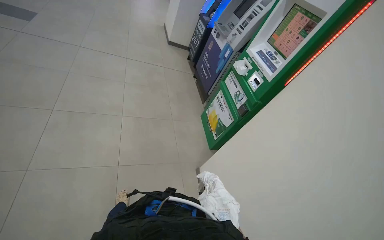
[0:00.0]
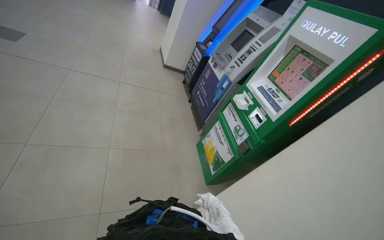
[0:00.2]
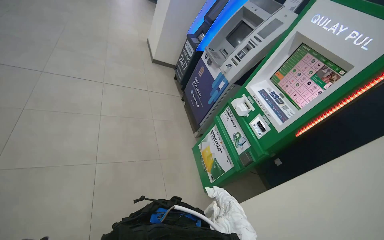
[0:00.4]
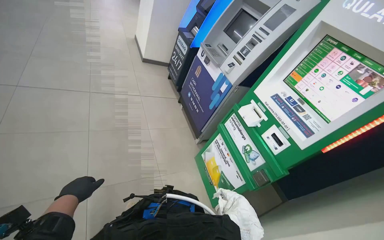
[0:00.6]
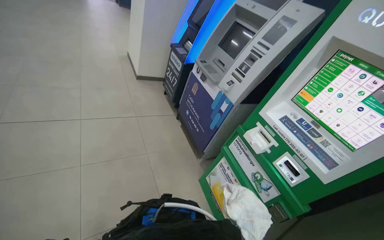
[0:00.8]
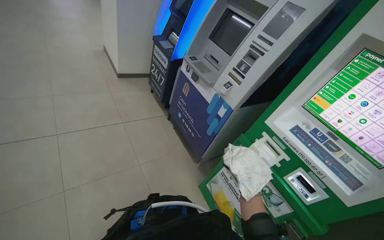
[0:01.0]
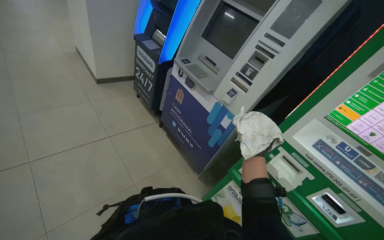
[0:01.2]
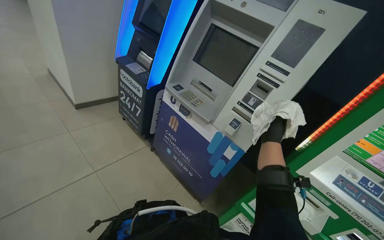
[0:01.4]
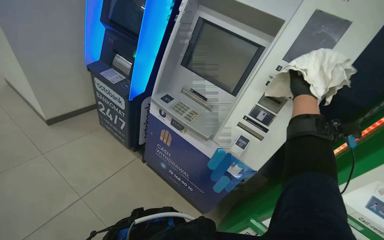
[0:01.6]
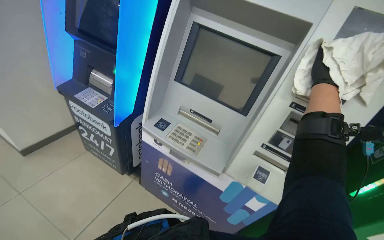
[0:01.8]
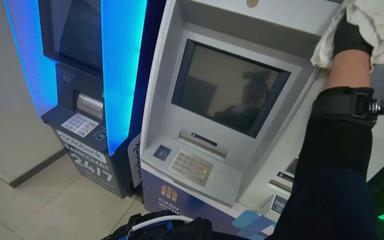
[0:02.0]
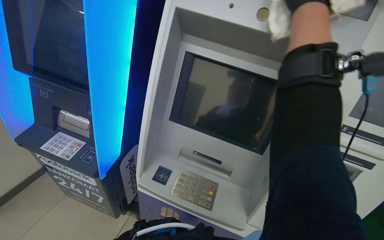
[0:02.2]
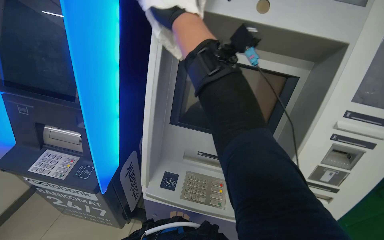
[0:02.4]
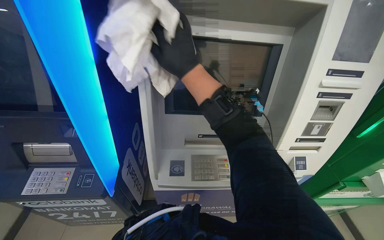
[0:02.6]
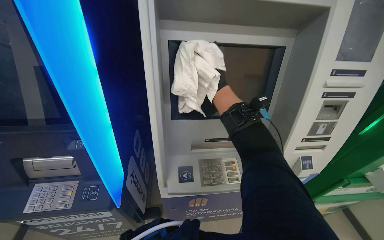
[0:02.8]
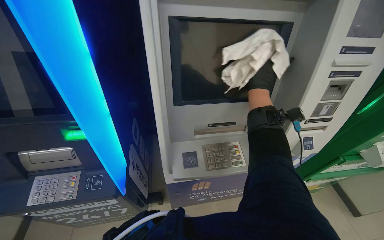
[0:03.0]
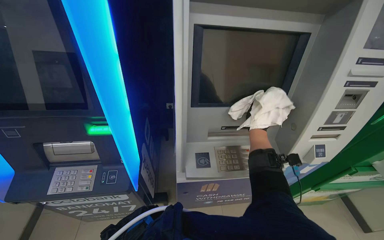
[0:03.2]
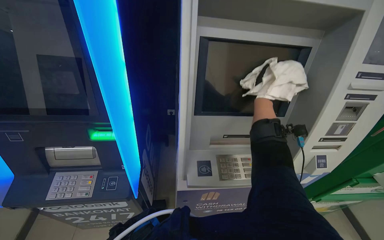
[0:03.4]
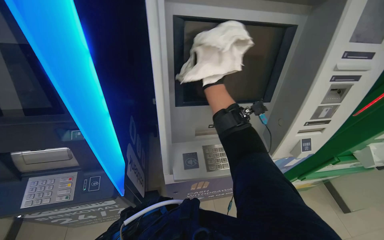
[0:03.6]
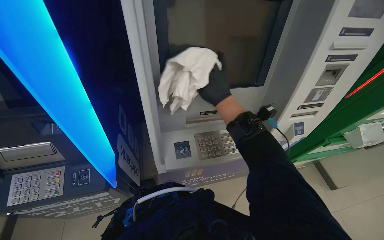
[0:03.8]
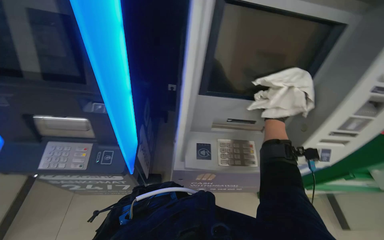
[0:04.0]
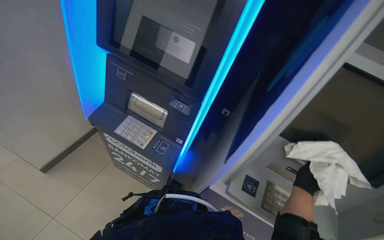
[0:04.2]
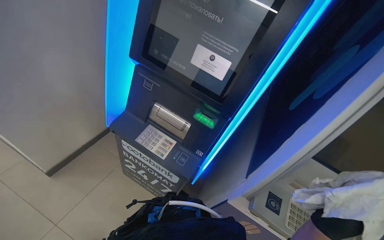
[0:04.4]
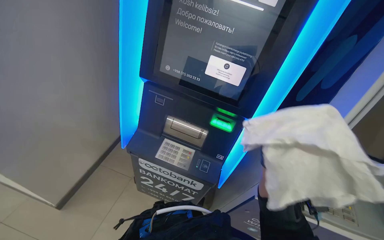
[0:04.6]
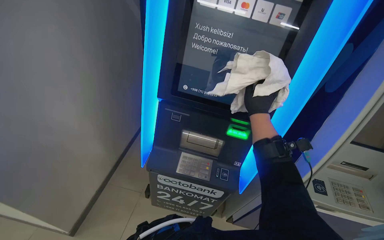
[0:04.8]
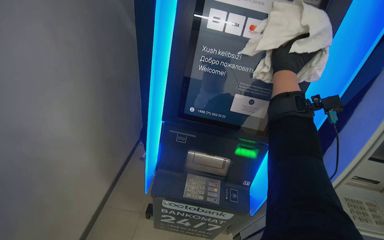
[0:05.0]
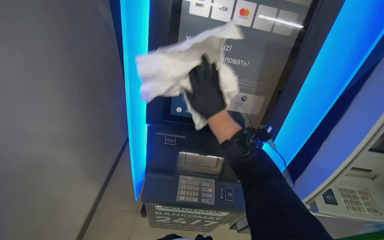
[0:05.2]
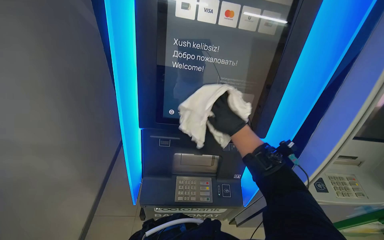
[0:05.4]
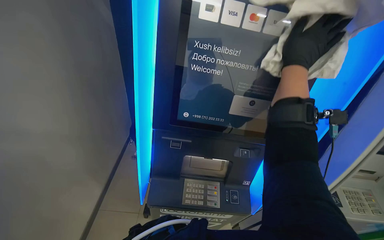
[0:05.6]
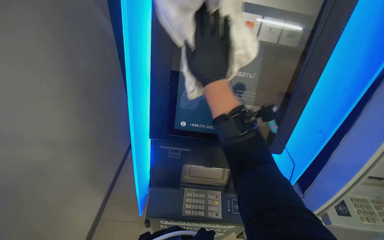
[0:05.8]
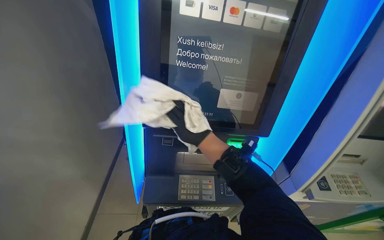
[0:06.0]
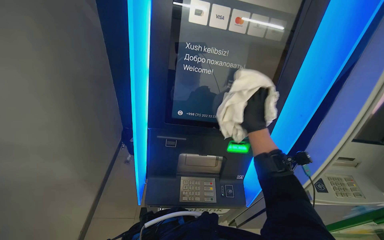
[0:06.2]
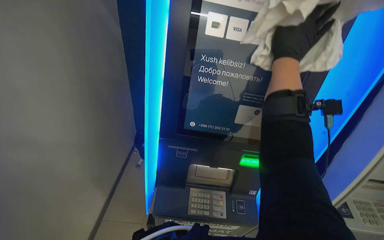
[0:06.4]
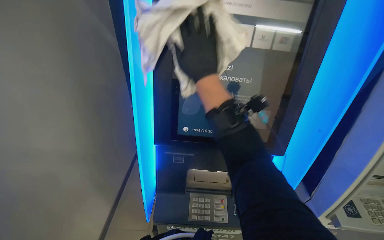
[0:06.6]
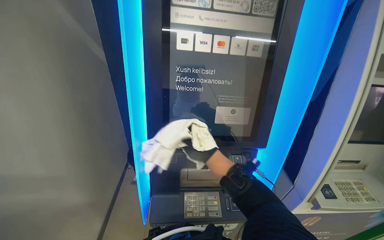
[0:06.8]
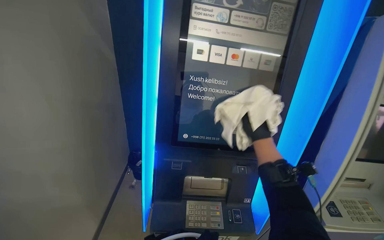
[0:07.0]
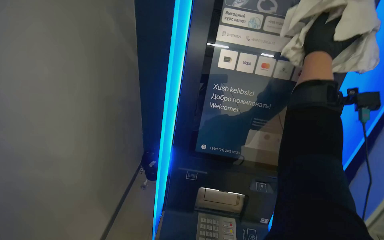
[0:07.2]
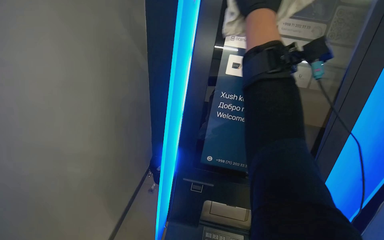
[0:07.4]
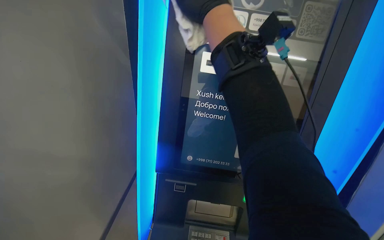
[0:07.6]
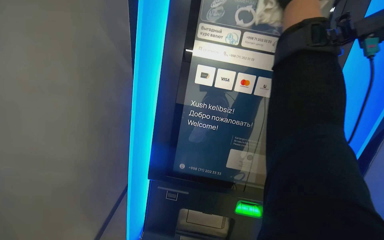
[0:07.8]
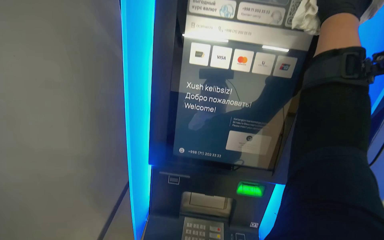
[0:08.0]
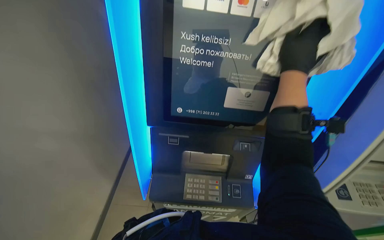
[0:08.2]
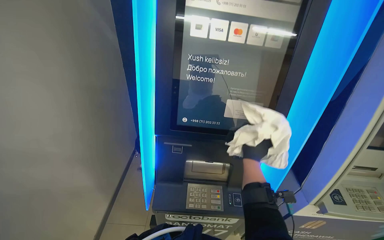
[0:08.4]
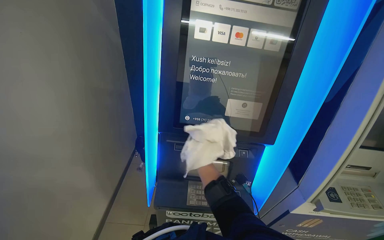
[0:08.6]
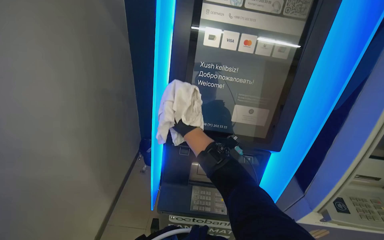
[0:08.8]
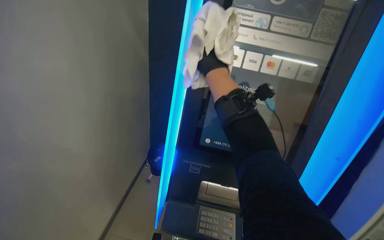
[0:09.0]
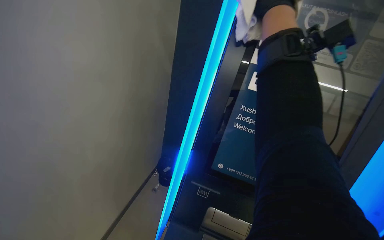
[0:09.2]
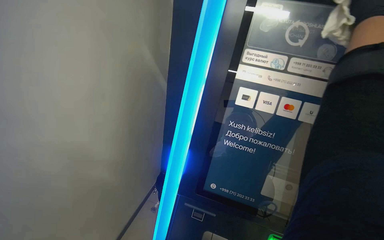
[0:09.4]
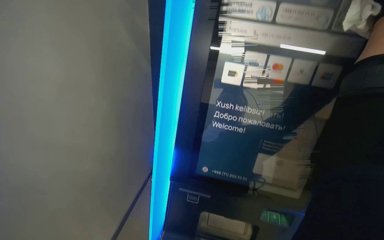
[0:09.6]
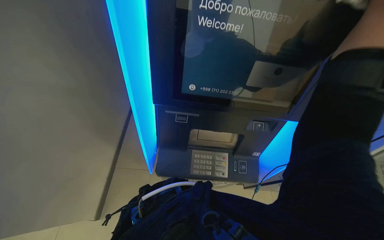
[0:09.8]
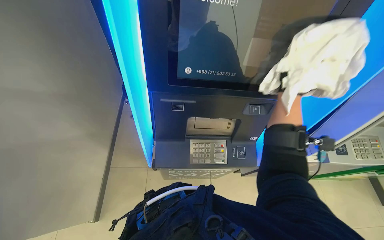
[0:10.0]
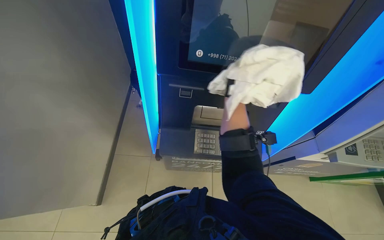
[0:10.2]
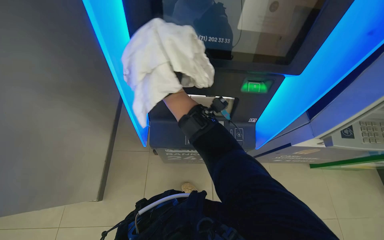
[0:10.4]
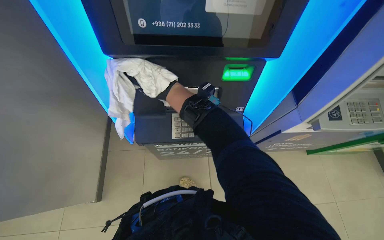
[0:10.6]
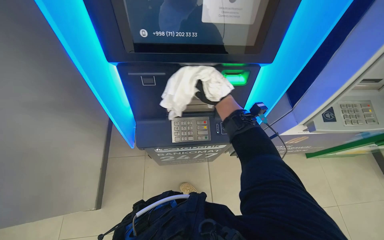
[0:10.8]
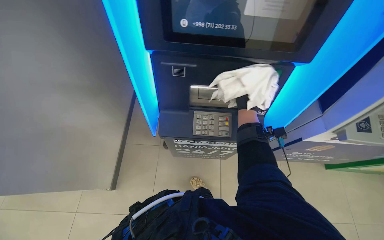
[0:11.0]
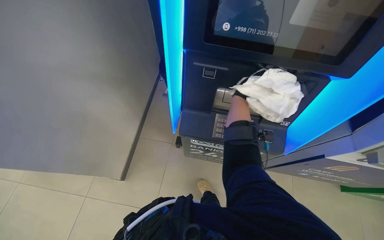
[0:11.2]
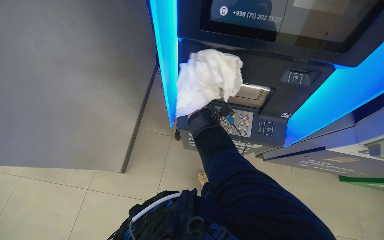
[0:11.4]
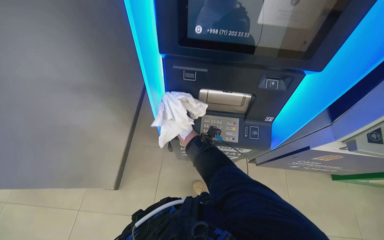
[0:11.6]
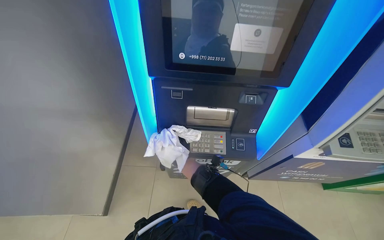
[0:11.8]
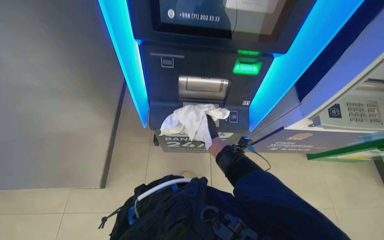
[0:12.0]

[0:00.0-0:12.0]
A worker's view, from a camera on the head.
Job: wiping surfaces.
The whole recording: Cleaning ATM machines. The worker cleans the screens and keypads of ATM machines with a white cloth.
0:01.6 to 0:03.0: The camera travels roughly 60 cm. The wearer's head swings roughly 45 degrees to the right. The view tips downward by some 15 degrees.
0:03.0 to 0:04.4: The wearer's head swings some 45 degrees to the left.
0:04.4 to 0:06.0: The wearer looks about 30 degrees further to the right.
0:09.0 to 0:10.4: The view tips downward by approximately 40 degrees.

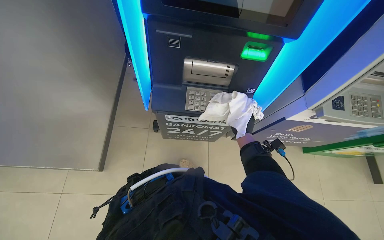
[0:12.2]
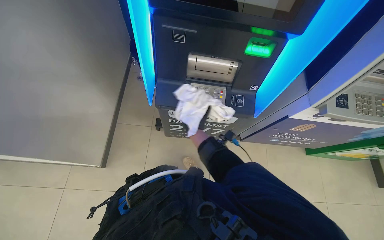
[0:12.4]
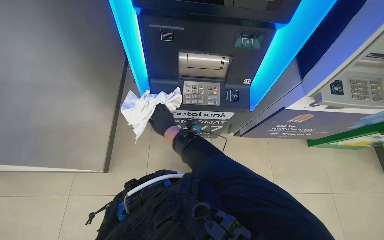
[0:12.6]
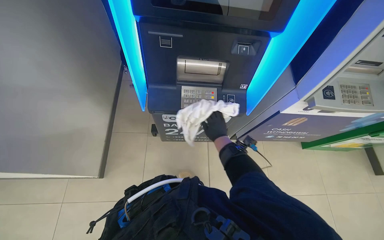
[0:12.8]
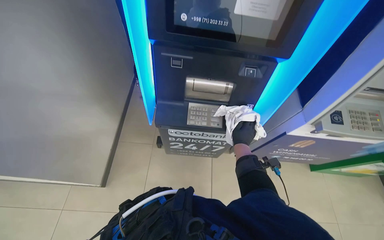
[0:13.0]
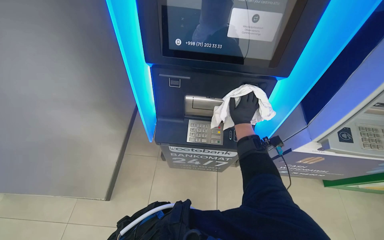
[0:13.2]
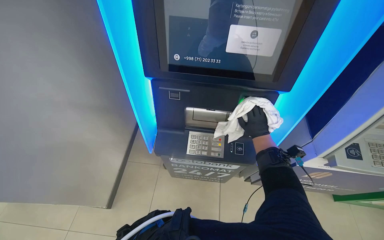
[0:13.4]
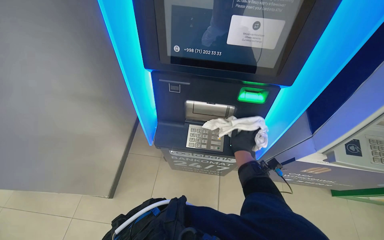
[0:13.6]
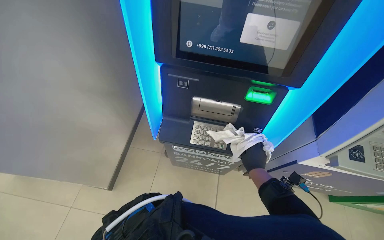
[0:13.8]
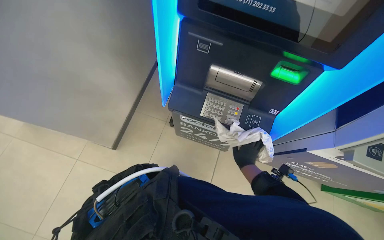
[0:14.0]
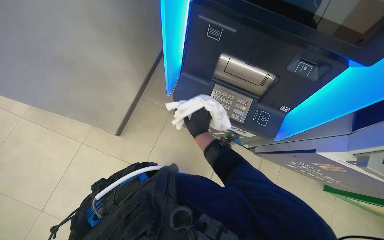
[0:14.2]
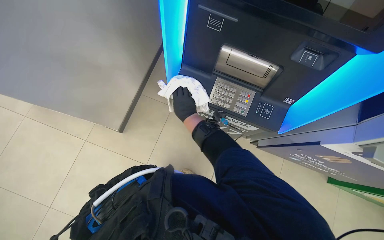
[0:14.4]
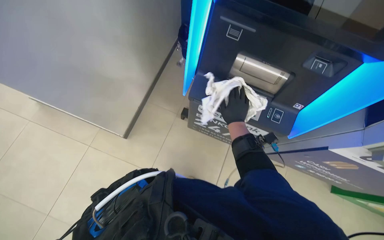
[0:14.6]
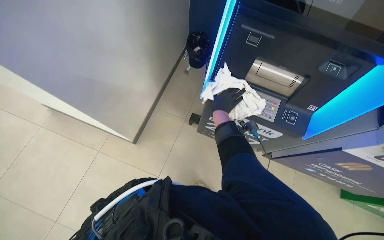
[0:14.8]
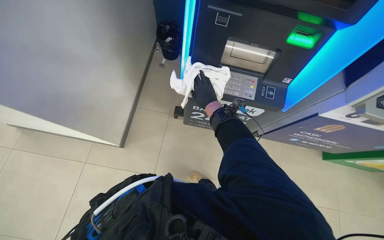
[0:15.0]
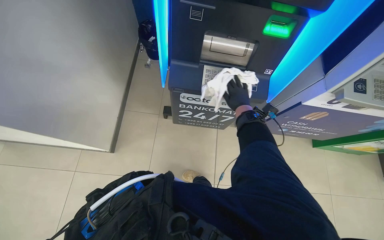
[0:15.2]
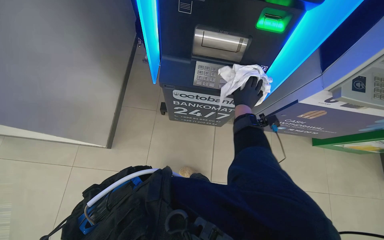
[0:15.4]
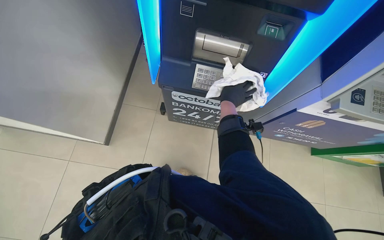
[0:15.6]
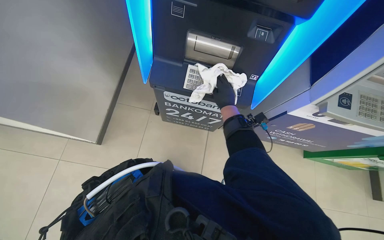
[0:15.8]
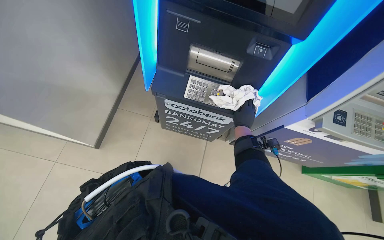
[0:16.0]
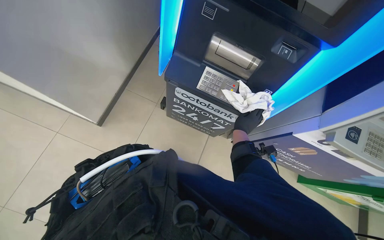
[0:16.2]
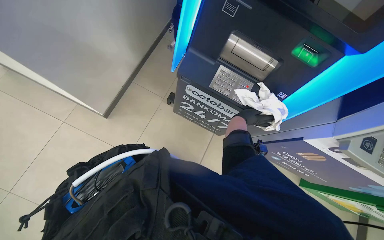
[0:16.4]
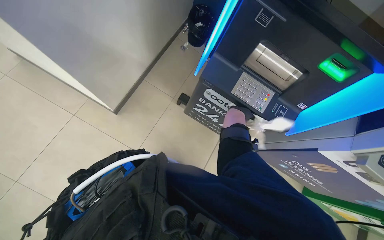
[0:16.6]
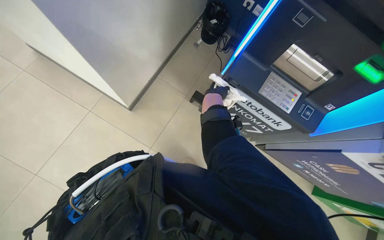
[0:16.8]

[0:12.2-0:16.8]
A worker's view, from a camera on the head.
Job: wiping surfaces.
The whole recording: Cleaning ATM machines. The worker cleans the screens and keypads of ATM machines with a white cloth.
0:13.8 to 0:15.2: The wearer looks roughly 10 degrees further downward. The right hand travels farther from the camera by approximately 10 cm.
0:15.2 to 0:16.8: The scene turns roughly 25 degrees clockwise in the picture. The right hand is displaced to the left by approximately 30 cm.

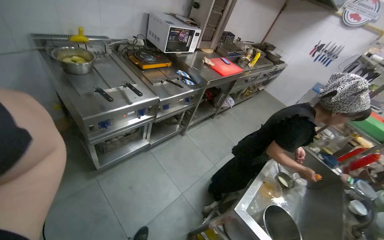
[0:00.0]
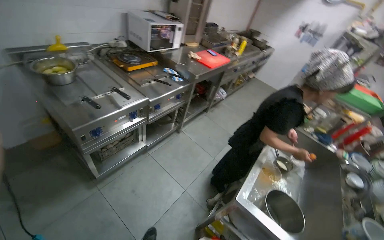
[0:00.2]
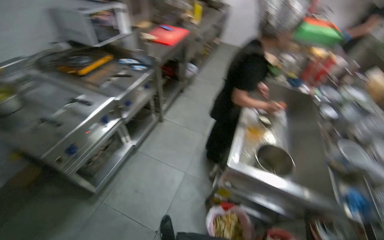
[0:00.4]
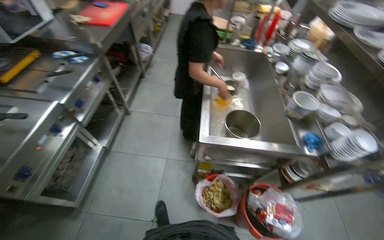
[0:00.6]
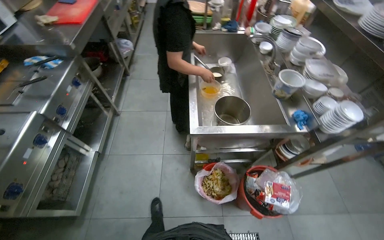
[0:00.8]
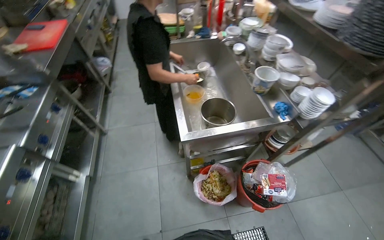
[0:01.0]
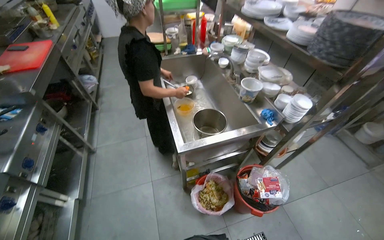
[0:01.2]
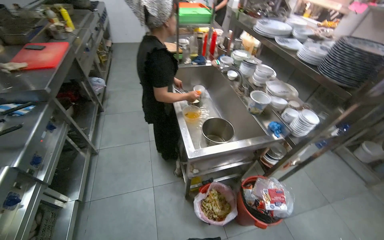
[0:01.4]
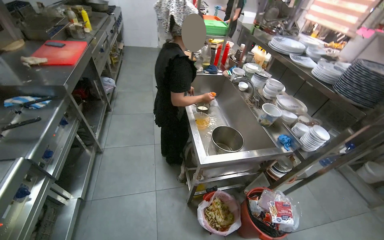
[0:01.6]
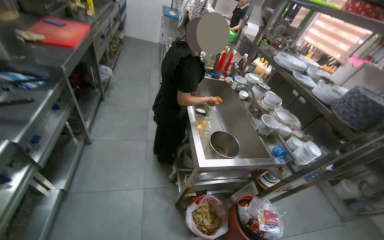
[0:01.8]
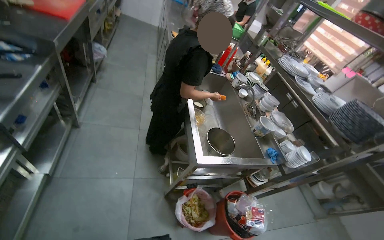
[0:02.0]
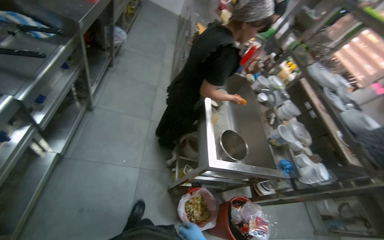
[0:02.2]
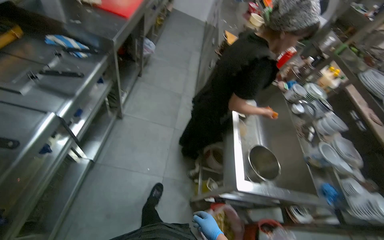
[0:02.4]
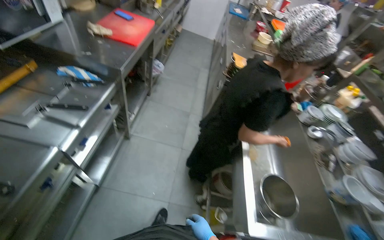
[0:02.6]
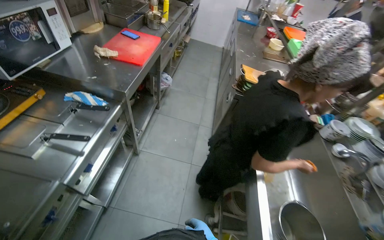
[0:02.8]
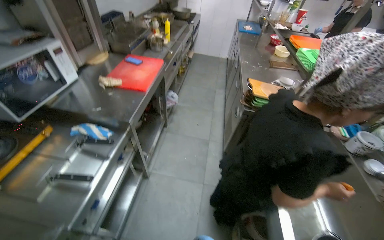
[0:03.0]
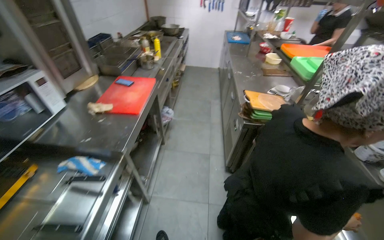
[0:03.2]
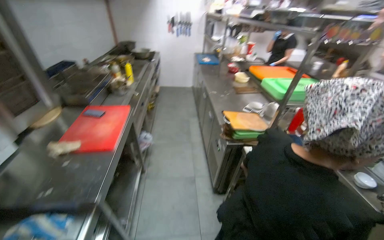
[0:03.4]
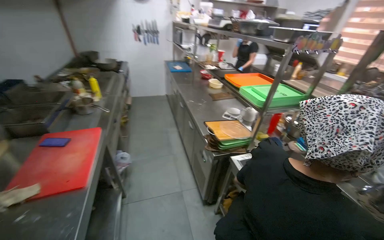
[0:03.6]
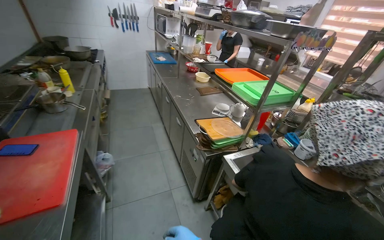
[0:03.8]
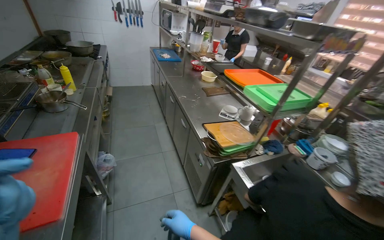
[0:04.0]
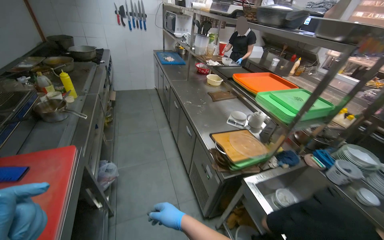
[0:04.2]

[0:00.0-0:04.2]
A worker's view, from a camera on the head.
Job: preparing food.
The whole recording: Organizing kitchen items. The worker organizes the kitchen items.
0:00.0 to 0:01.4: The head turns to the right by approximately 65 degrees.
0:01.4 to 0:02.8: The wearer moves approximately 60 cm. Everything in view rotates about 25 degrees clockwise.
0:02.8 to 0:04.2: The head travels roughly 70 cm. The wearer looks approximately 30 degrees further to the right.
